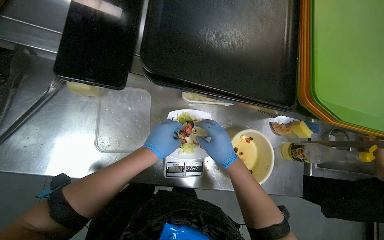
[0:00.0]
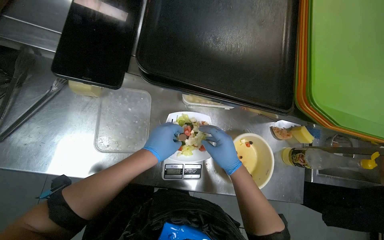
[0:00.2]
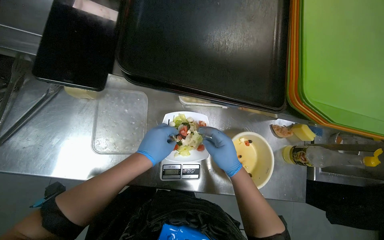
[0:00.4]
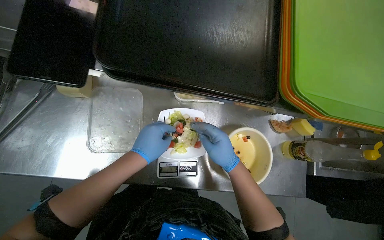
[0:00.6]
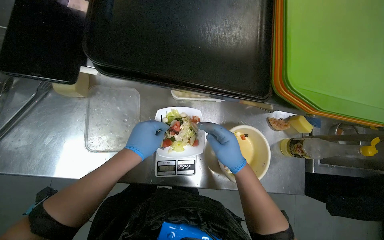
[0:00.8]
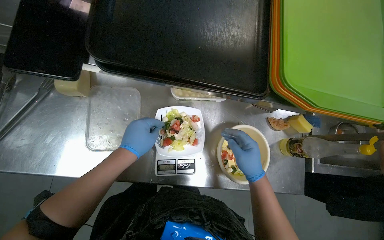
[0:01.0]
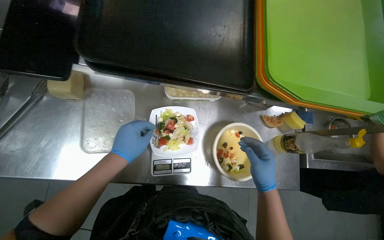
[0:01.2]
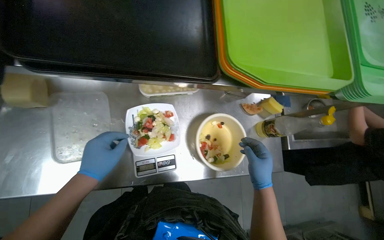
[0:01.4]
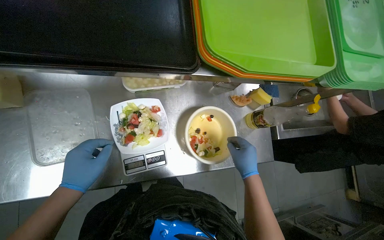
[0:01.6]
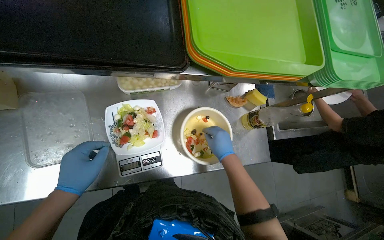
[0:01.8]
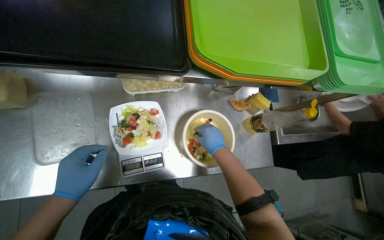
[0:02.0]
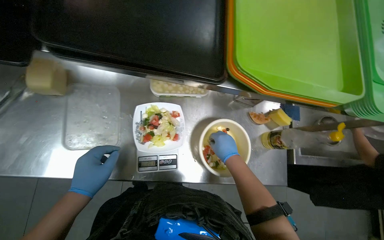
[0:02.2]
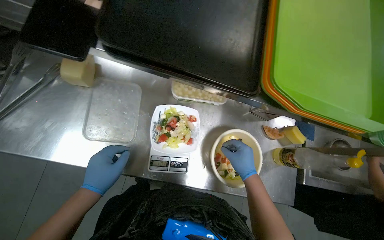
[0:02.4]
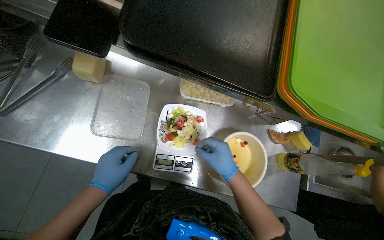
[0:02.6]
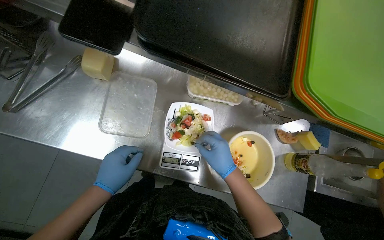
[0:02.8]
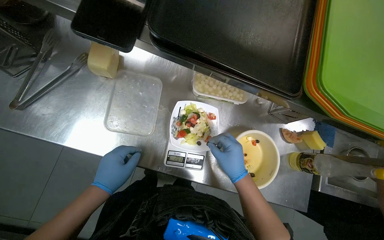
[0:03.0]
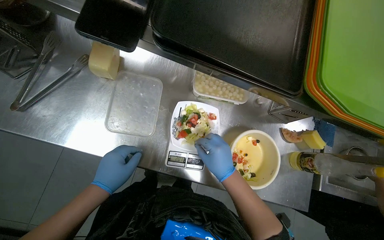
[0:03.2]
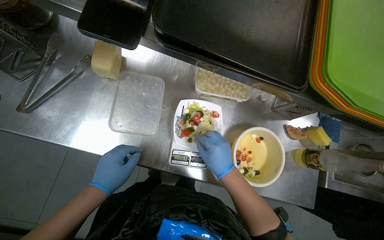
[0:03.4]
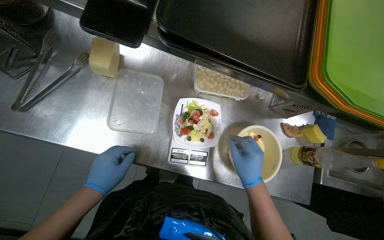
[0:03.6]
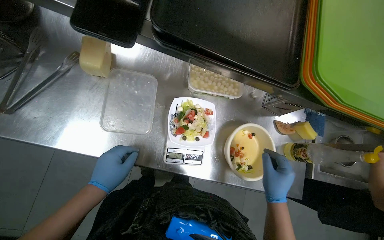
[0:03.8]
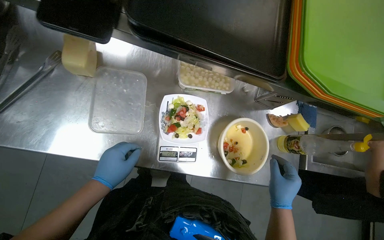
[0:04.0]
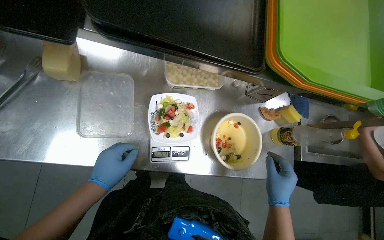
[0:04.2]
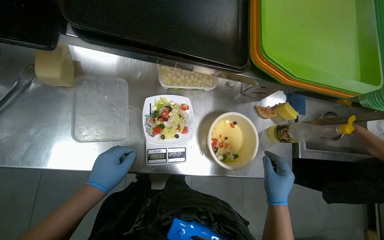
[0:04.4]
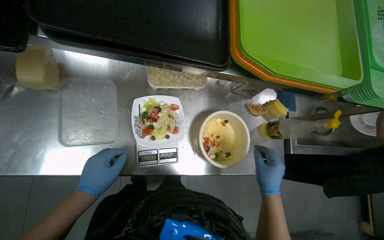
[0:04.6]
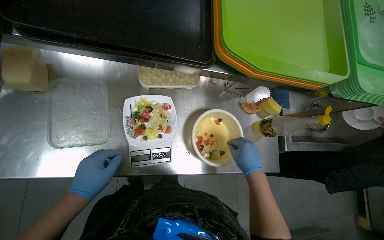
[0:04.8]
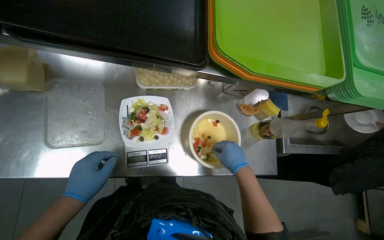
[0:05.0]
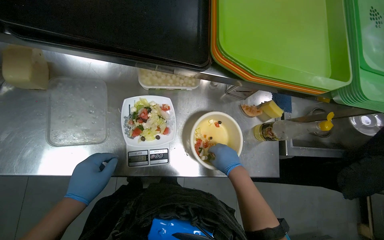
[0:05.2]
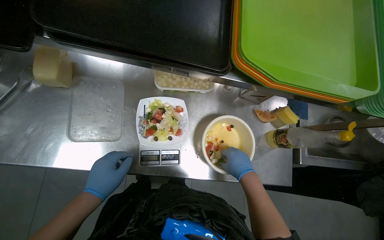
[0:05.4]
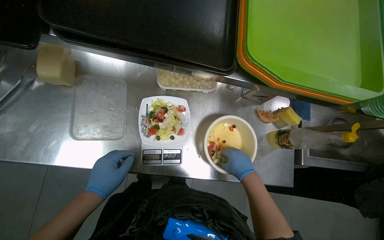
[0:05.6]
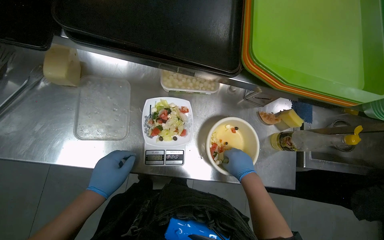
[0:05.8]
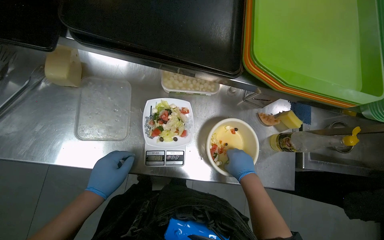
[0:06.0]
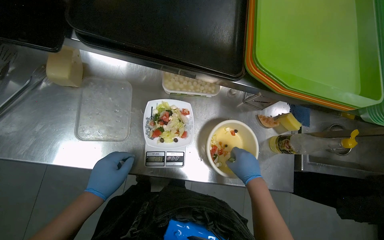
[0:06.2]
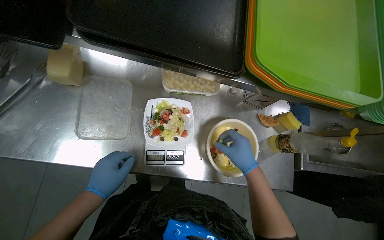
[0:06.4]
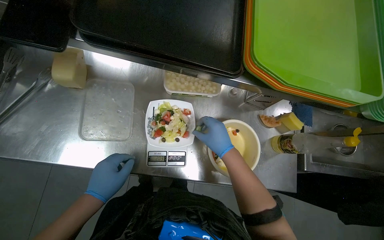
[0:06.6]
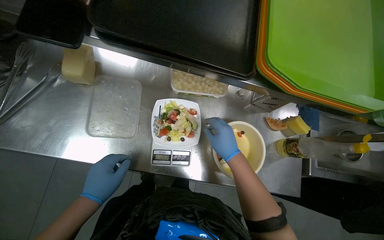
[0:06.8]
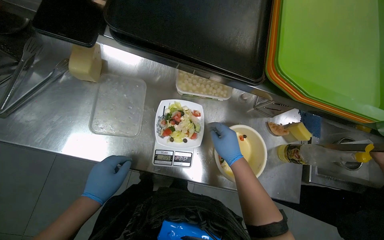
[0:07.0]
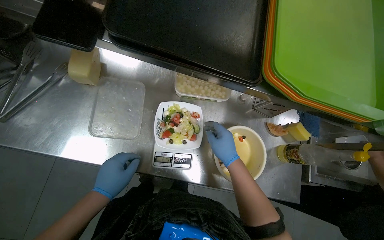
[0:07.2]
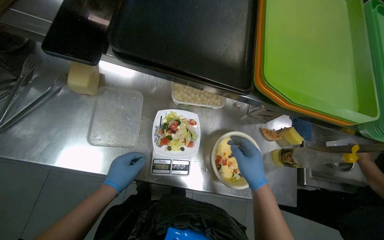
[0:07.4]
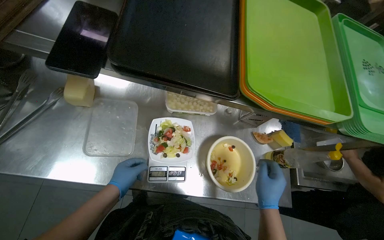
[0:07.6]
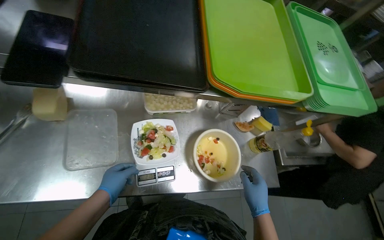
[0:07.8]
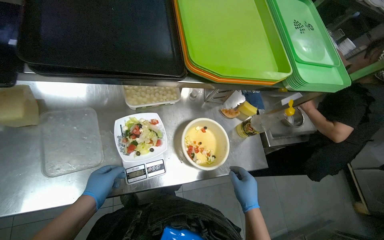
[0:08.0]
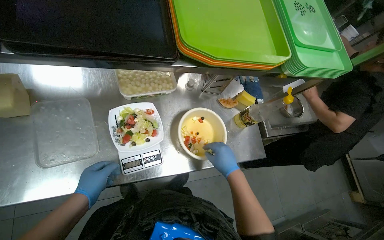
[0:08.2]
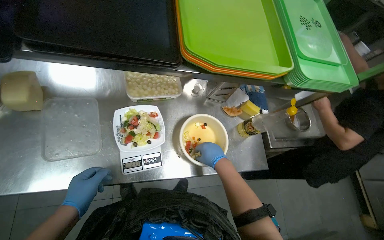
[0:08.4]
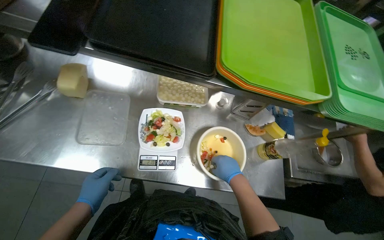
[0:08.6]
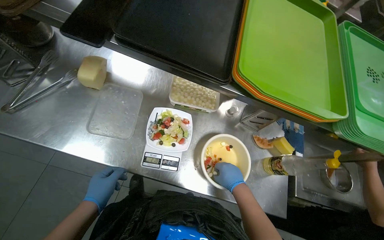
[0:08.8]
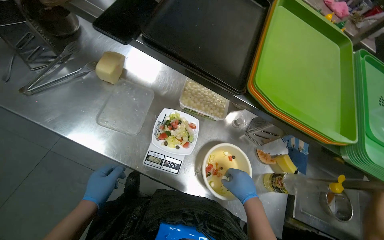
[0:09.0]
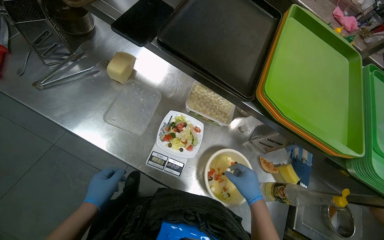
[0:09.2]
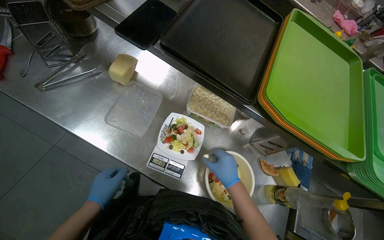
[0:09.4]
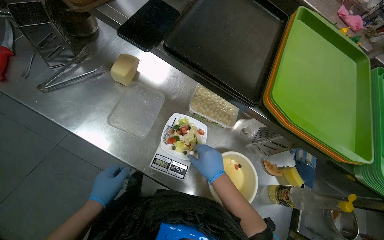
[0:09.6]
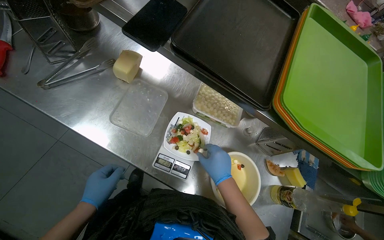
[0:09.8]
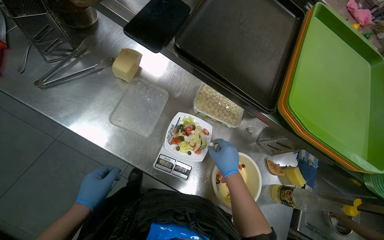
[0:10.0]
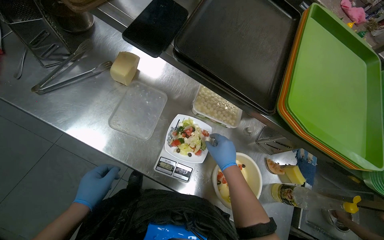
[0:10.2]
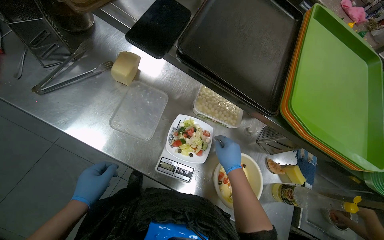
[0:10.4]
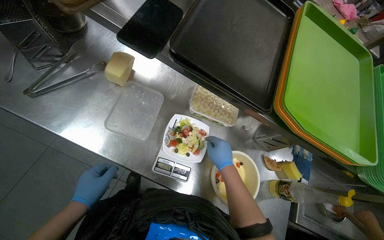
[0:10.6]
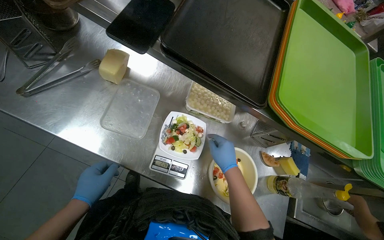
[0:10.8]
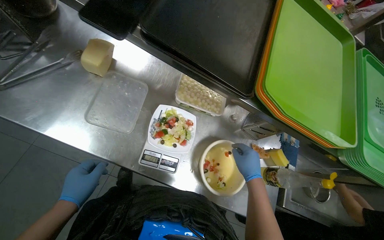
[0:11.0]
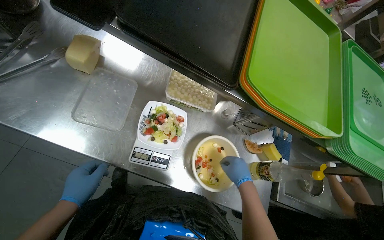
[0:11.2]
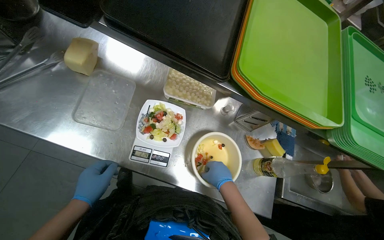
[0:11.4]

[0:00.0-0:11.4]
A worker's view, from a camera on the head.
Job: preparing food.
The whole recording: Adding ingredients to salad plate. The worker adds various ingredients from a bowl to a salad plate on a scale.
0:00.0 to 0:01.4: The right hand heads to the right and down the picture, covering about 25 cm.
0:01.4 to 0:02.8: The right hand shifts approximately 20 cm to the left.
0:02.8 to 0:04.2: The right hand is displaced down the picture and to the right by some 20 cm.
0:04.2 to 0:05.6: The right hand is displaced farther from the camera by roughly 10 cm.
0:05.6 to 0:07.2: The right hand heads to the left and up the picture, covering about 15 cm.

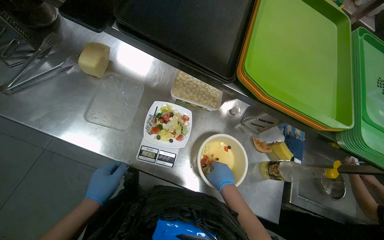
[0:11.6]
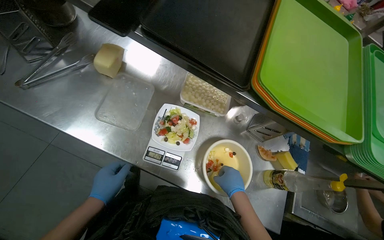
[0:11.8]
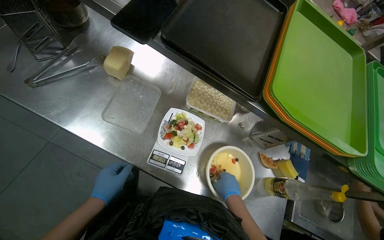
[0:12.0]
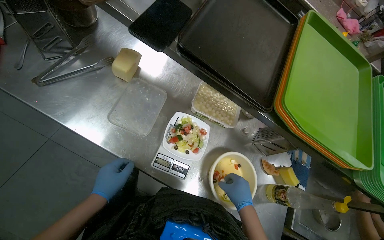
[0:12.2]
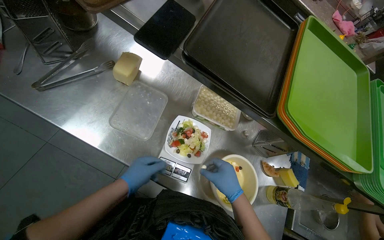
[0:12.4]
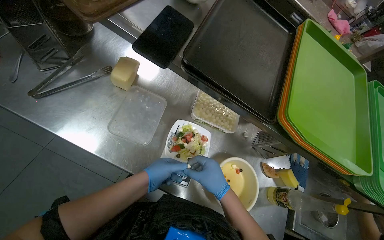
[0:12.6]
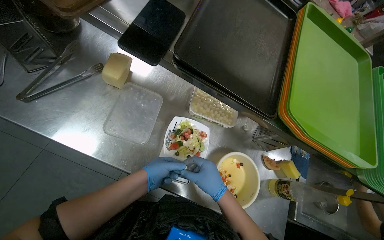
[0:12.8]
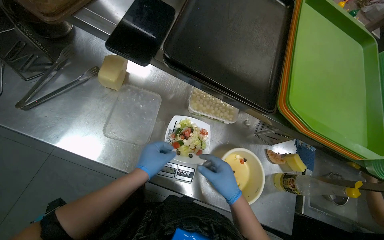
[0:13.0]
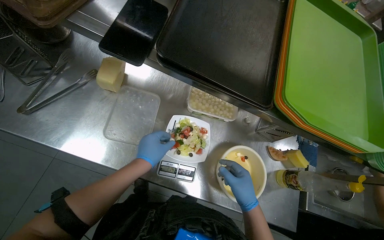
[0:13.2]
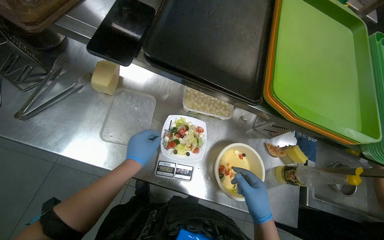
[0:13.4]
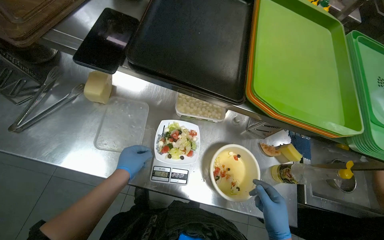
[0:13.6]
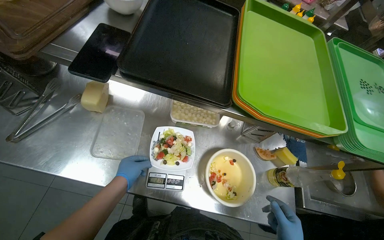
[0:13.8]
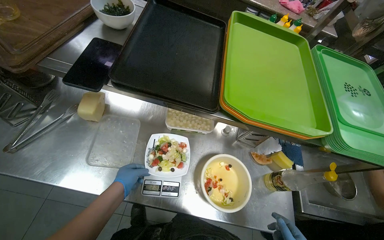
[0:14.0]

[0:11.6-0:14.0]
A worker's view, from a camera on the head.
Job: preparing food.
The whole recording: Adding ingredients to salad plate. The worker adds various ingredients from a bowl to a salad plate on a scale.
0:11.6 to 0:12.8: The left hand goes approximately 15 cm up the picture and to the right.

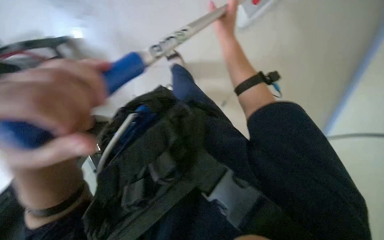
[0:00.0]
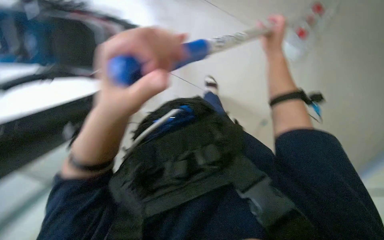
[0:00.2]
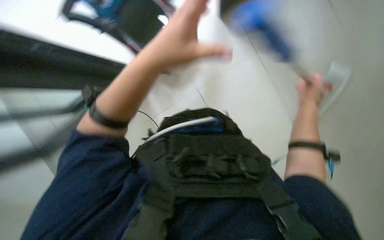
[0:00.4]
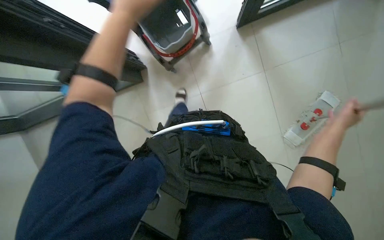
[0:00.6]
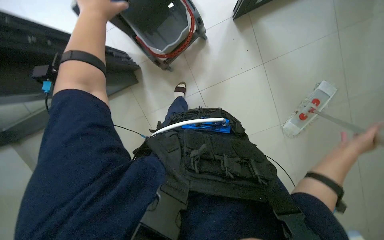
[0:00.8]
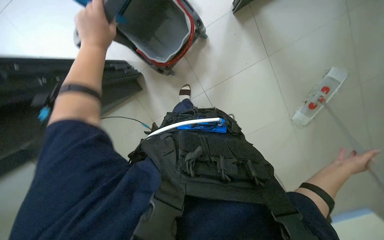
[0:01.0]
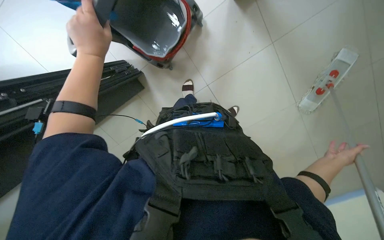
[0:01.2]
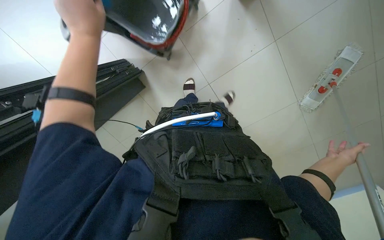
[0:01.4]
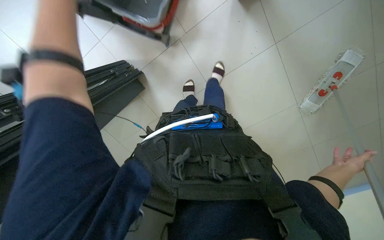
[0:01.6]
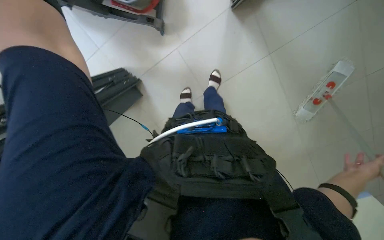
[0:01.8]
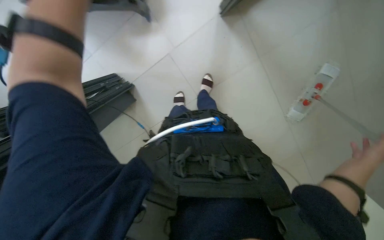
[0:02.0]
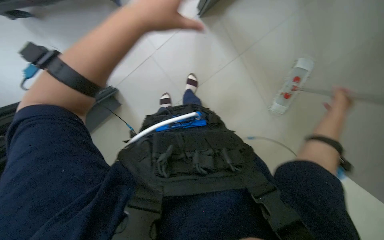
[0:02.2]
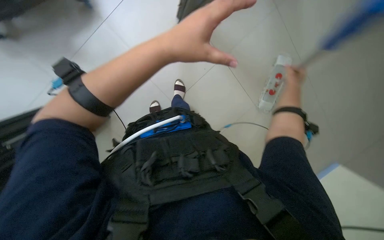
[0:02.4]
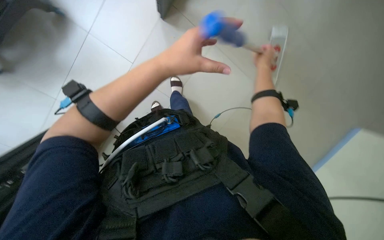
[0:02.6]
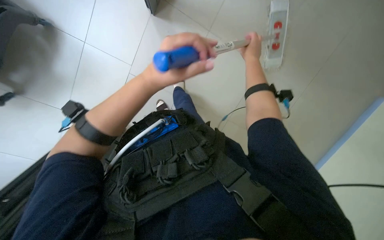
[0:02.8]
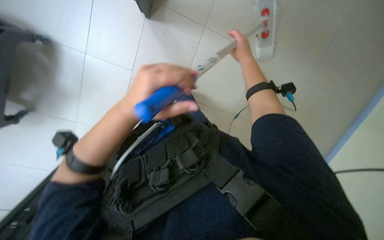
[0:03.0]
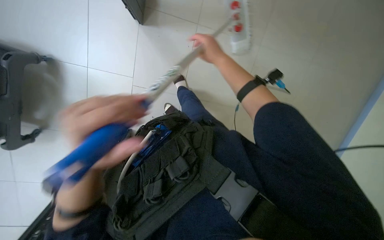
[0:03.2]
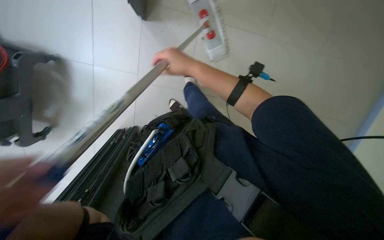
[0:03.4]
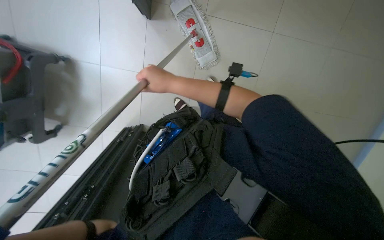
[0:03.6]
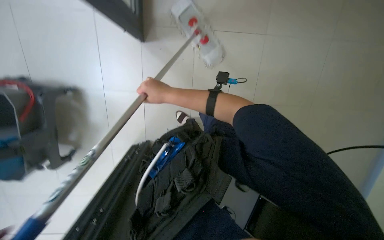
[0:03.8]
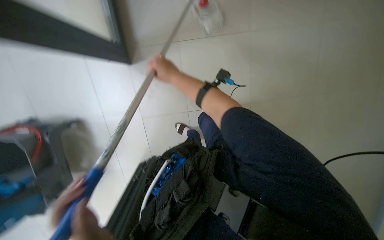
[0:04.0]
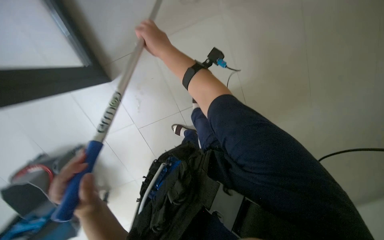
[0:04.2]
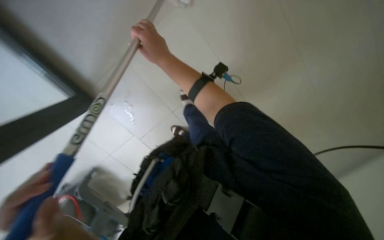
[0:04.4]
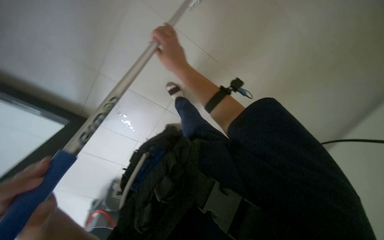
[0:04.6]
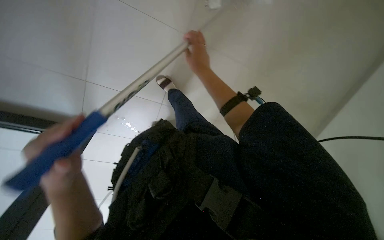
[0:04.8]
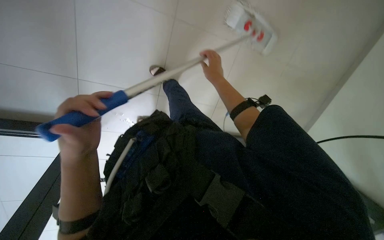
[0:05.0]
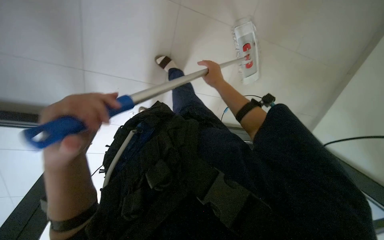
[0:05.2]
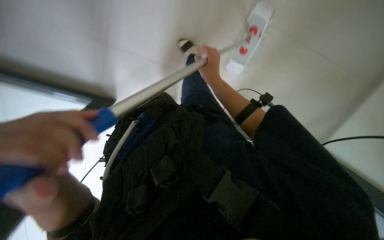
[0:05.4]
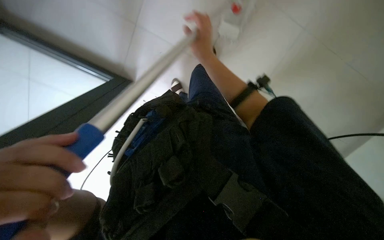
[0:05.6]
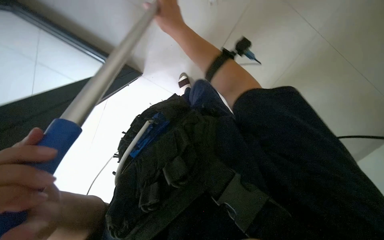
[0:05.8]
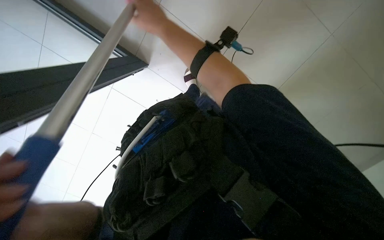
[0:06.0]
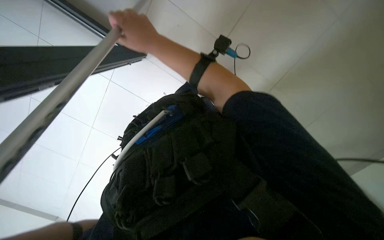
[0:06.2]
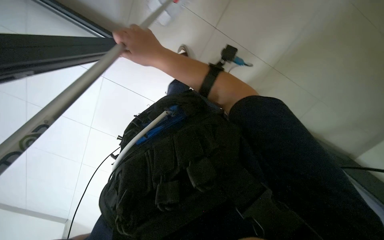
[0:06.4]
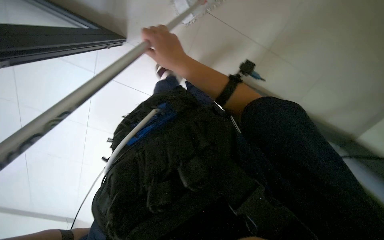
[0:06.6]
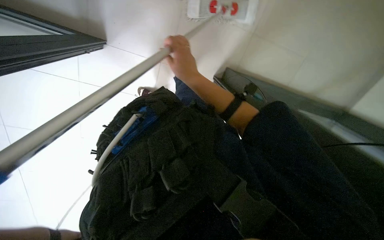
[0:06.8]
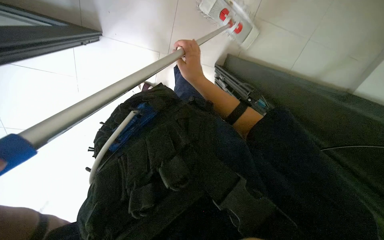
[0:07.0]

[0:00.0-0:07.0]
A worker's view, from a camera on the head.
Job: preparing cleaning supplies.
The whole recording: Wringing mop head. The worker detaches the mop head and wrings it in the cleaning cart.
0:01.4 to 0:02.8: Everything in view rotates some 30 degrees counterclockwise.
0:02.8 to 0:04.2: The camera sweeps to the left, by approximately 20 degrees. The scene turns approximately 35 degrees counterclockwise in the picture. The right hand shifts some 15 cm nearer to the camera and to the left.
0:04.2 to 0:05.6: The left hand moves nearer to the camera, roughly 10 cm.
0:05.6 to 0:07.0: The right hand reaches some 20 cm to the left, then returns.
